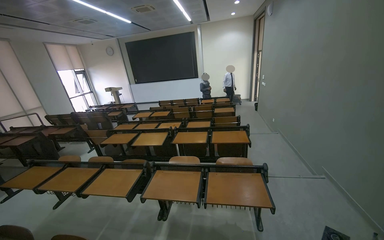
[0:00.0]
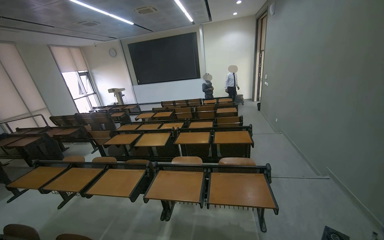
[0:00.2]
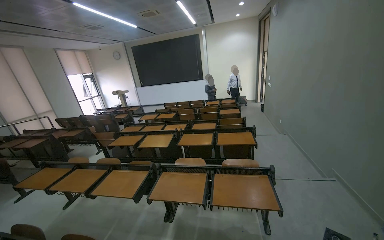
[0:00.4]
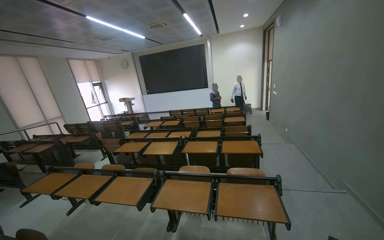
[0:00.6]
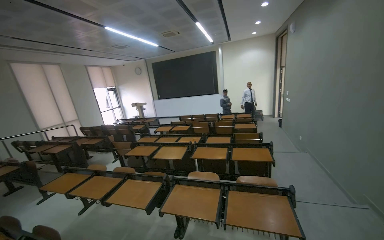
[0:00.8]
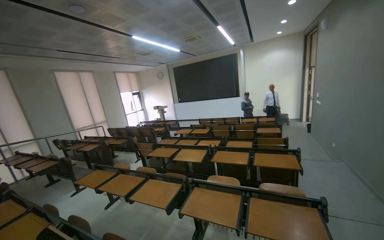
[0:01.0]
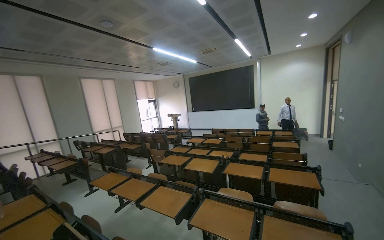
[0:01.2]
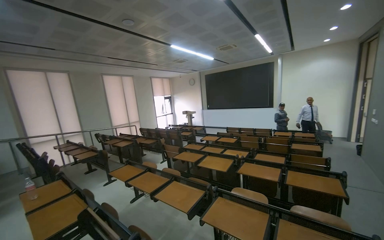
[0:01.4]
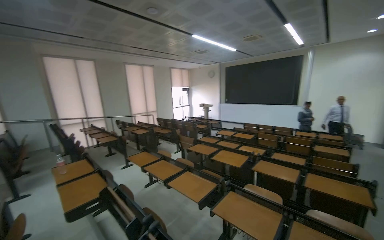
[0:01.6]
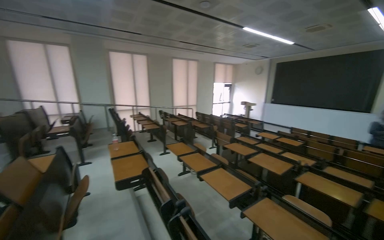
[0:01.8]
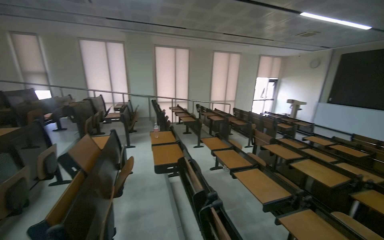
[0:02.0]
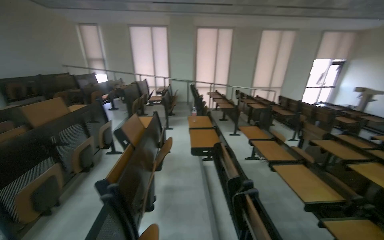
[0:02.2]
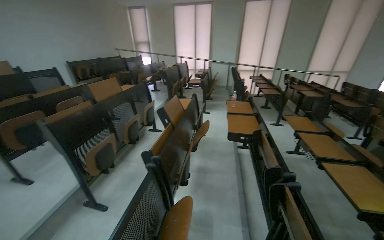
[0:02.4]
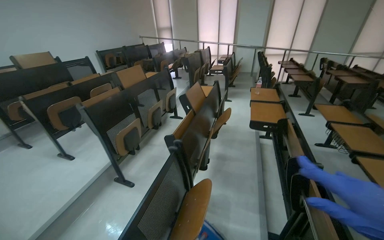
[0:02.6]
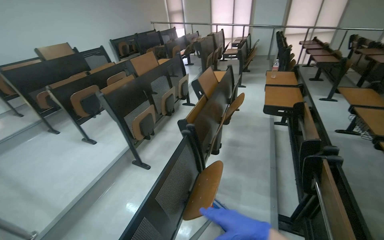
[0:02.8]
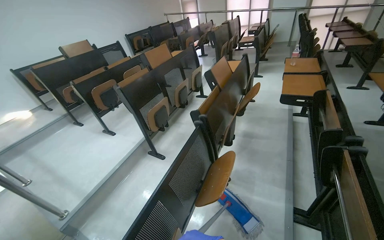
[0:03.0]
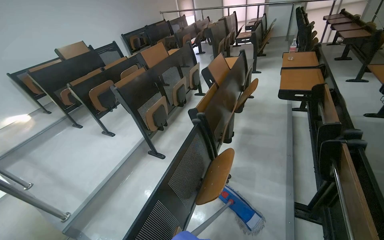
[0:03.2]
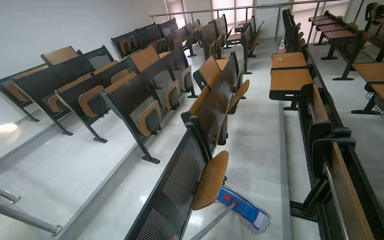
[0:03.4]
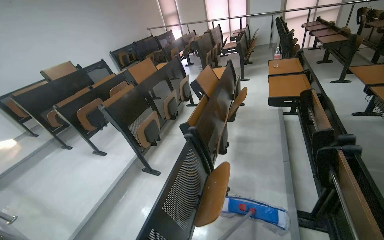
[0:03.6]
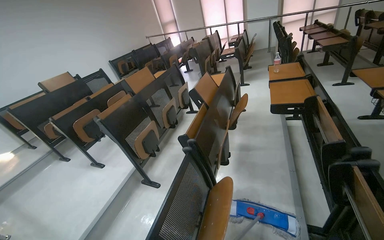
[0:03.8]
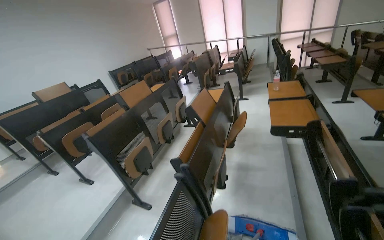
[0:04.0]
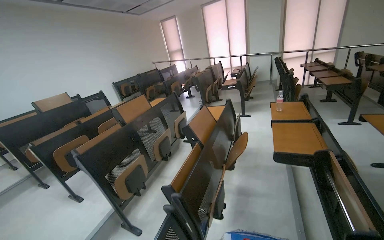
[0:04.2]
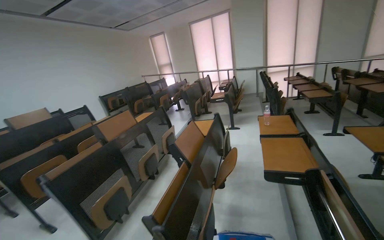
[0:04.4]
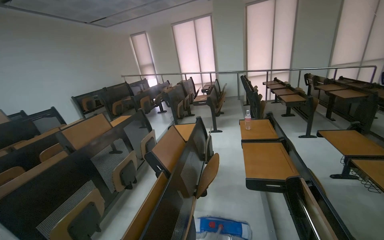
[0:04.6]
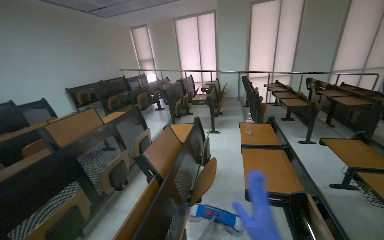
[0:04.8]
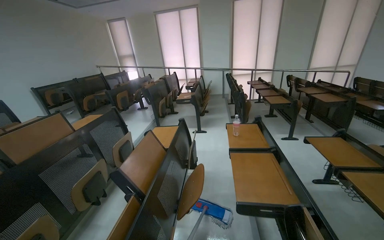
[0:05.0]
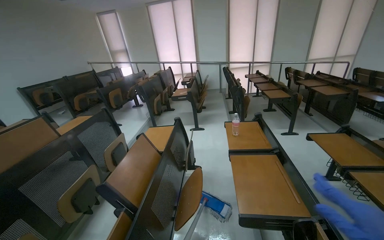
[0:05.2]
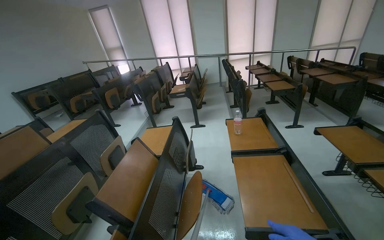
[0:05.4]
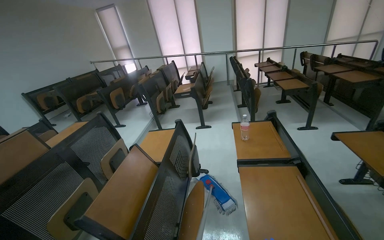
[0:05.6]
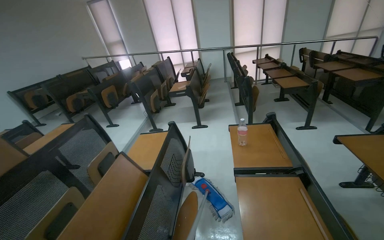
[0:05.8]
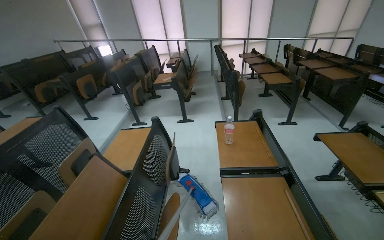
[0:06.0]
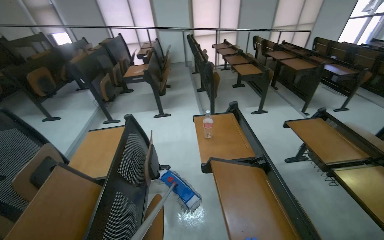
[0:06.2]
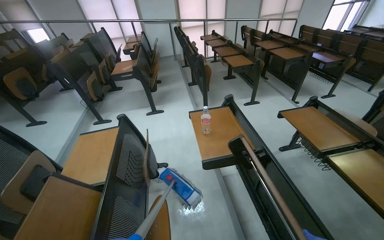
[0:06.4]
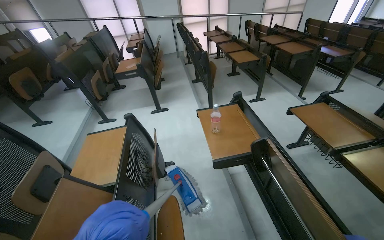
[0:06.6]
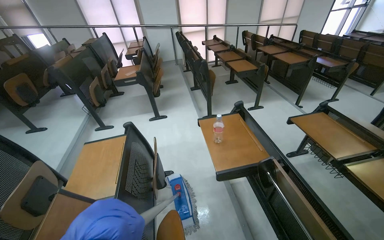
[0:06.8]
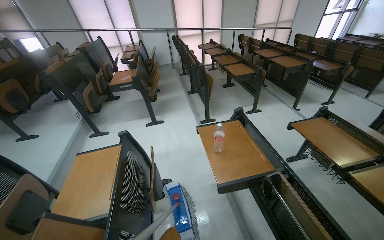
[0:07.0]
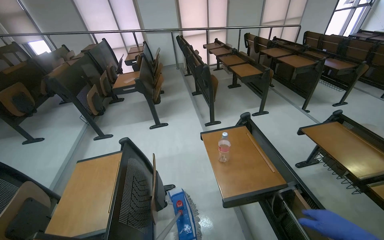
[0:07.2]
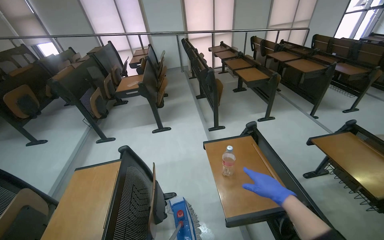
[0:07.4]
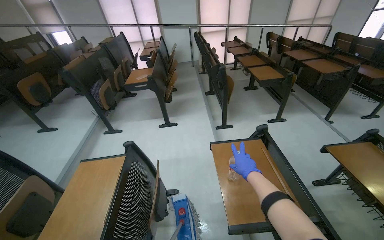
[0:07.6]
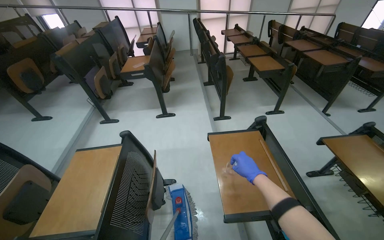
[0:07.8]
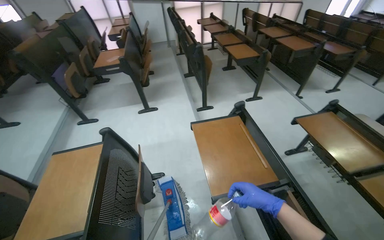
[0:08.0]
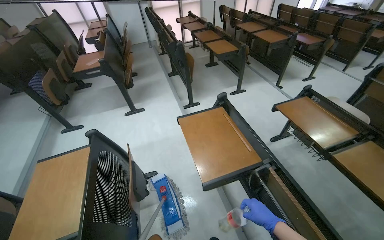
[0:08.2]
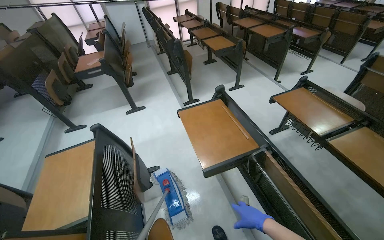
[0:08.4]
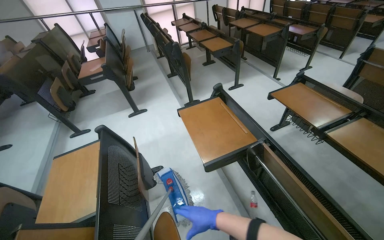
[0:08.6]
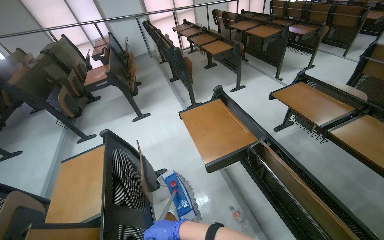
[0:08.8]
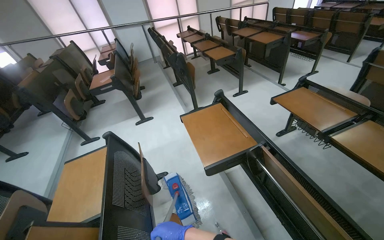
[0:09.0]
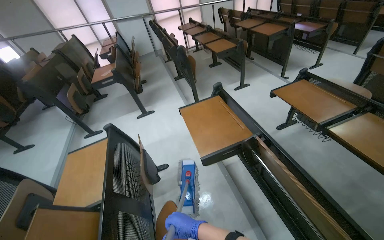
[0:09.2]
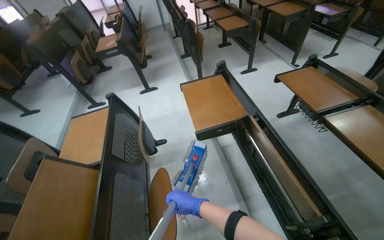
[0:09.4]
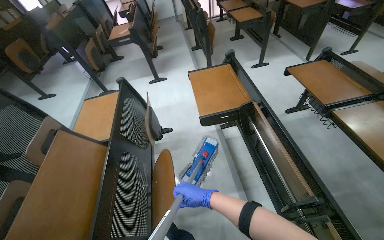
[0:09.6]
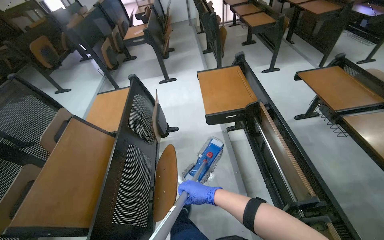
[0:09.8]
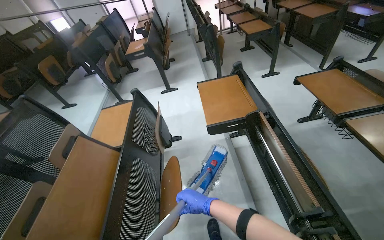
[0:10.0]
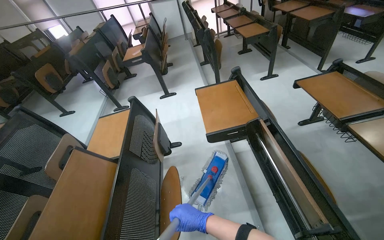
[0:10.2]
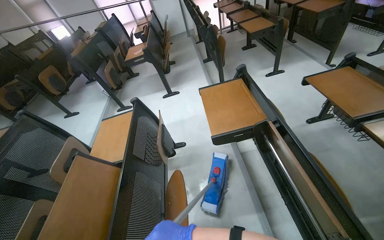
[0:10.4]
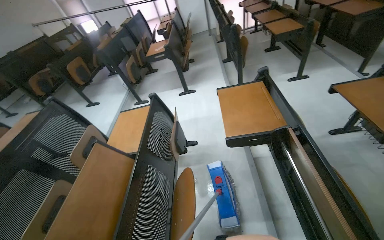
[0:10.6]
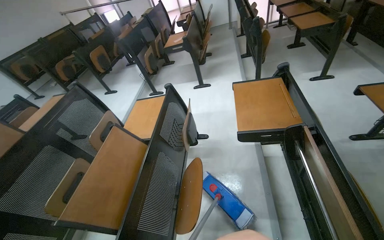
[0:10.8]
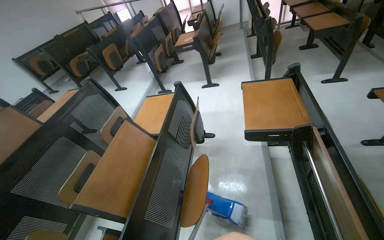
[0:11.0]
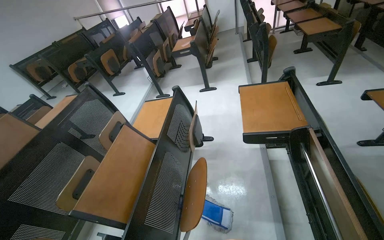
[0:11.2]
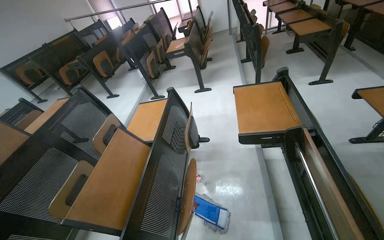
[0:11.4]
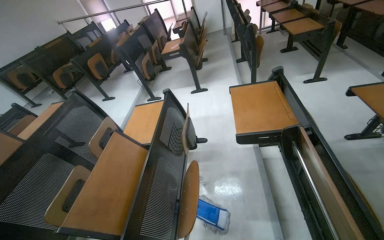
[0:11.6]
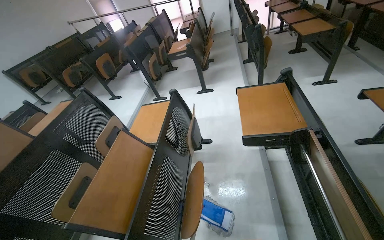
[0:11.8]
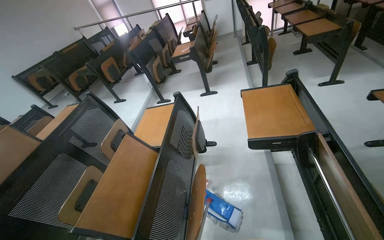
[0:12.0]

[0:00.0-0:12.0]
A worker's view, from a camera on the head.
Job: mopping floor.
The whole recording: Mopping lecture hall floor. The worker mops the floor of the lecture hall, moving between the rows of seats.
0:00.0 to 0:01.6: The wearer's head swings roughly 35 degrees to the left.
0:01.6 to 0:03.0: The head turns to the left by roughly 75 degrees. The view tips downward by about 25 degrees.
0:03.0 to 0:04.4: The wearer moves about 50 cm. The view tips upward by roughly 15 degrees.
0:04.4 to 0:06.0: The wearer moves roughly 90 cm. The camera sweeps to the right, by roughly 15 degrees.
0:06.0 to 0:07.6: The camera travels approximately 40 cm.

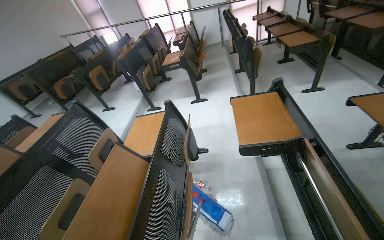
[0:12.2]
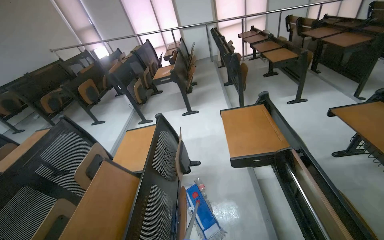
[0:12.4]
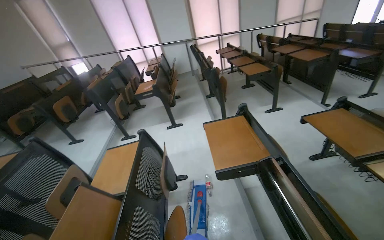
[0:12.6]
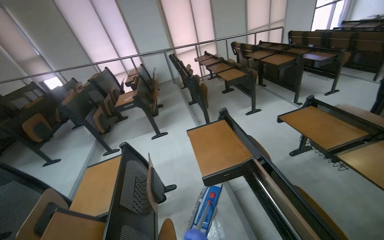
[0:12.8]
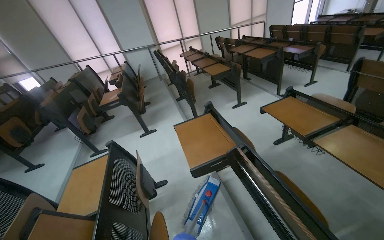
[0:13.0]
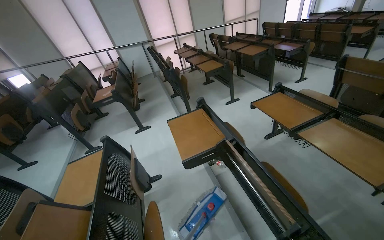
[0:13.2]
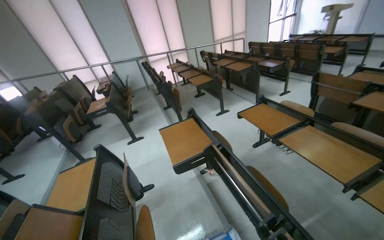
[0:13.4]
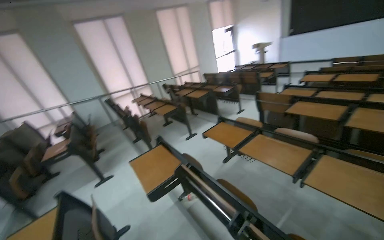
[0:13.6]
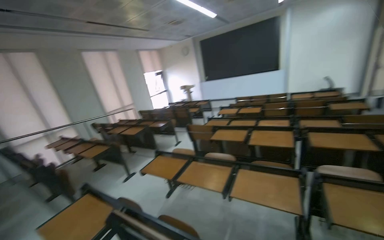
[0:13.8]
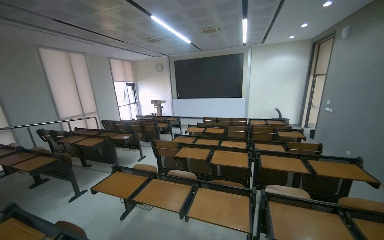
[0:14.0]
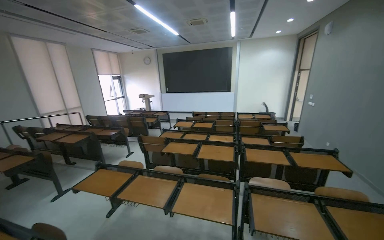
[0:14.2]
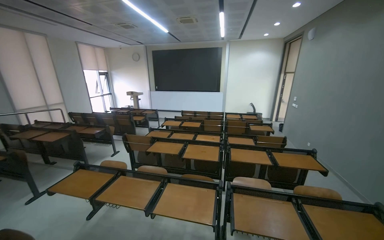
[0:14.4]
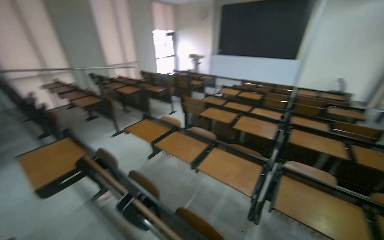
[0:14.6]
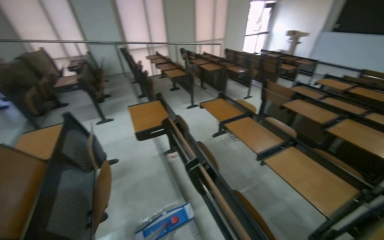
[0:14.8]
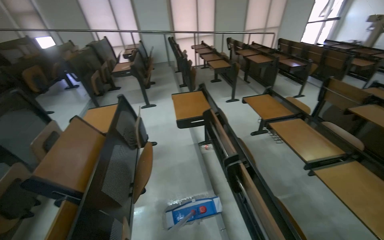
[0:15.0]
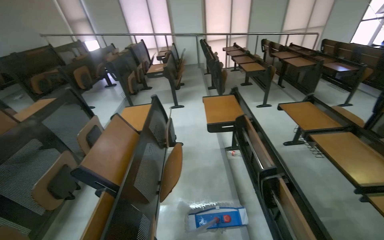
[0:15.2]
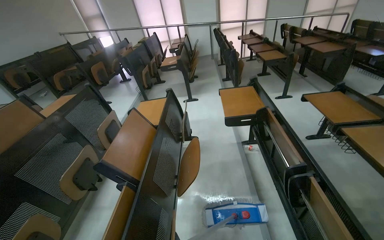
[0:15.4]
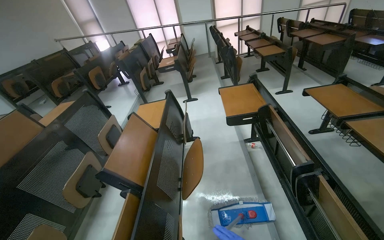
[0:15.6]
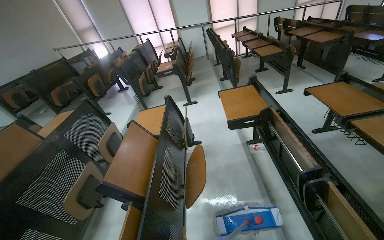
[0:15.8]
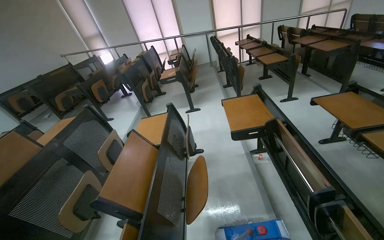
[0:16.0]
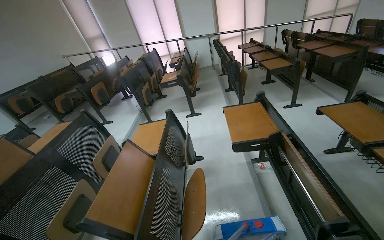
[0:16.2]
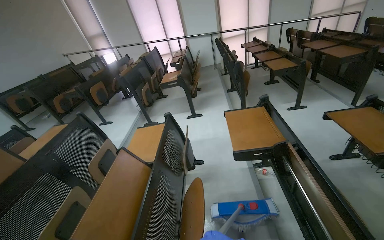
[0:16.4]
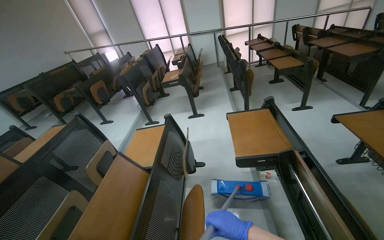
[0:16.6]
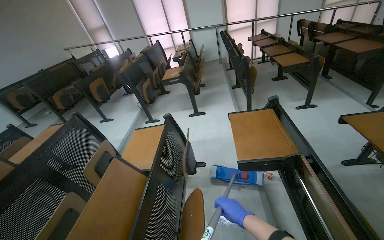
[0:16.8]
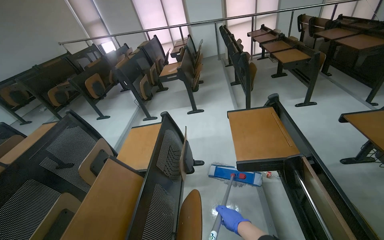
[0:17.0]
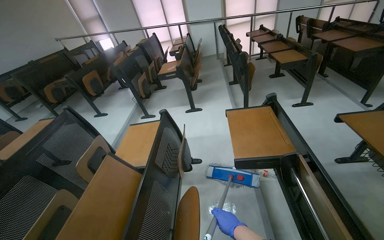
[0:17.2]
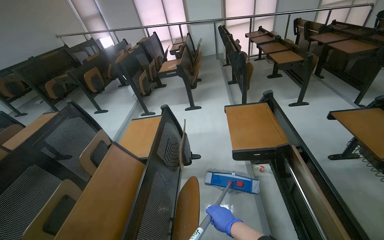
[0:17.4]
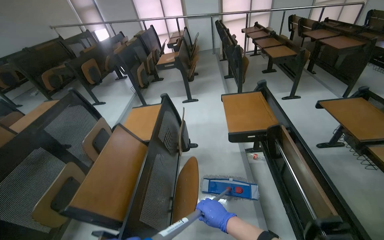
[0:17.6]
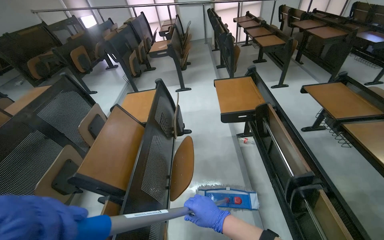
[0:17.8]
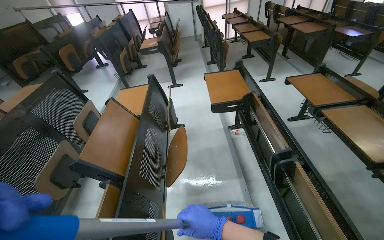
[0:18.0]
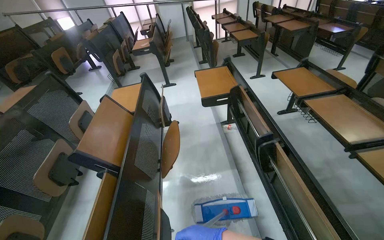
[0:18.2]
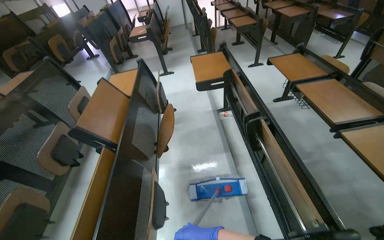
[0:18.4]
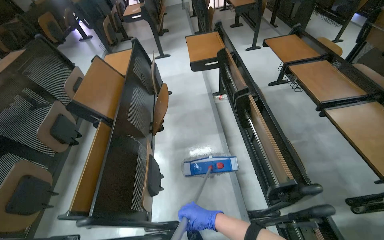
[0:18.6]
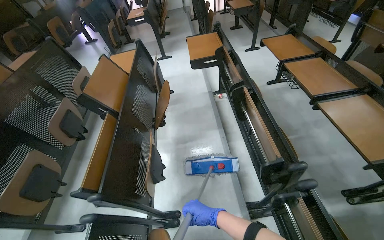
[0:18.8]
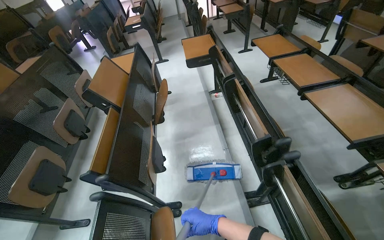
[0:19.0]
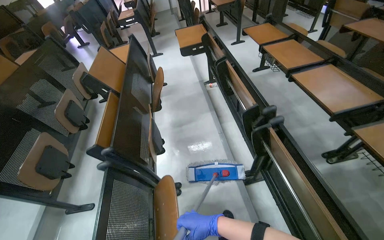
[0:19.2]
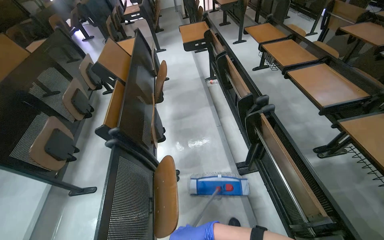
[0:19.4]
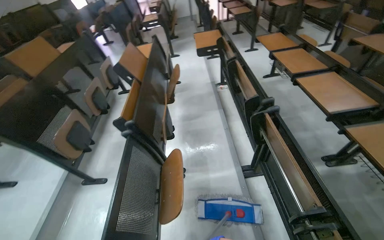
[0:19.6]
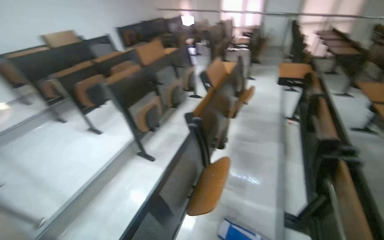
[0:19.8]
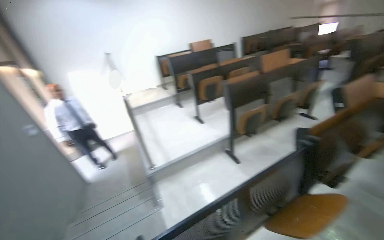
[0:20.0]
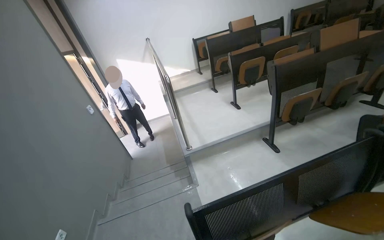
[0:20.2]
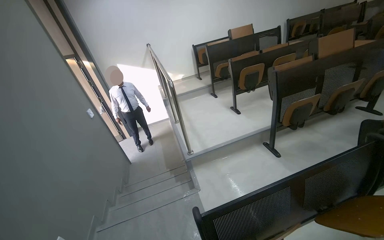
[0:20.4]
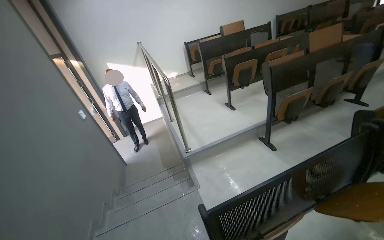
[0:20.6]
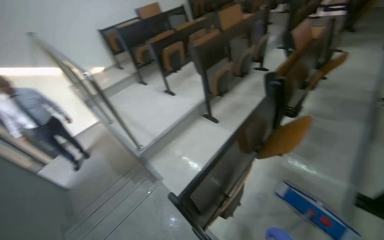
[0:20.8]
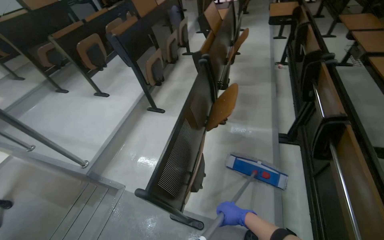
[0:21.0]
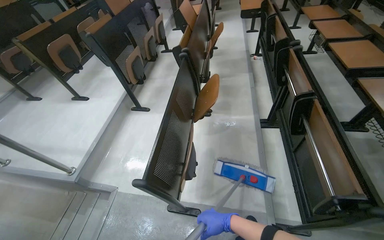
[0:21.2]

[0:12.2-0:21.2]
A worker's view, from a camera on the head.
Job: mopping floor.
The whole recording: Mopping lecture hall floor. The worker mops the floor of the lecture hall, moving between the rows of seats.
0:12.2 to 0:13.8: The head travels approximately 40 cm. The wearer's head swings some 65 degrees to the right. The view tips upward by about 40 degrees.
0:13.8 to 0:15.2: The wearer's head swings about 65 degrees to the left. The camera pitches downward, by about 15 degrees.
0:18.2 to 0:19.8: The camera travels about 90 cm. The wearer's head swings roughly 30 degrees to the left.
0:19.8 to 0:21.2: The wearer moves some 50 cm.
